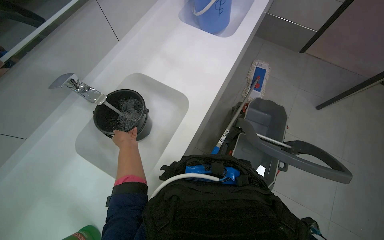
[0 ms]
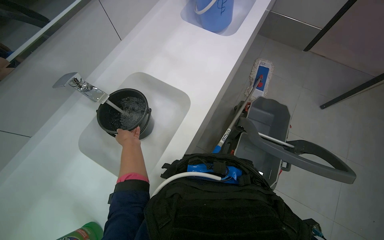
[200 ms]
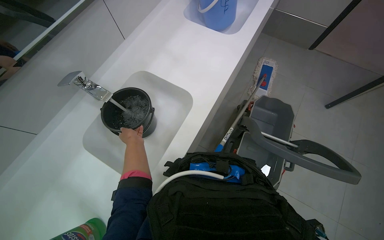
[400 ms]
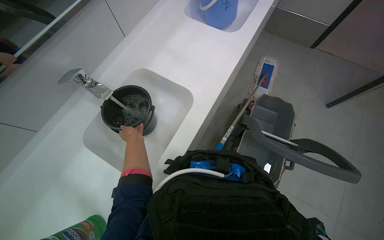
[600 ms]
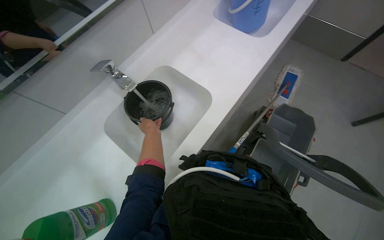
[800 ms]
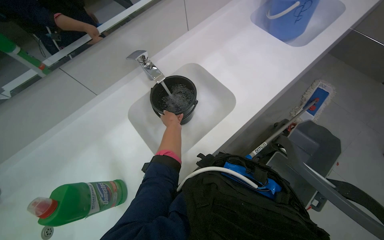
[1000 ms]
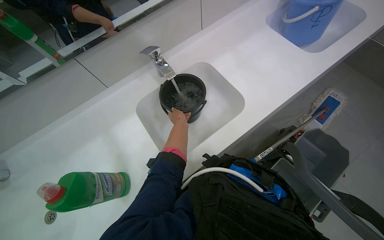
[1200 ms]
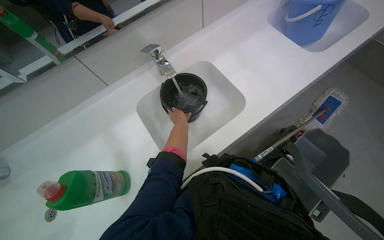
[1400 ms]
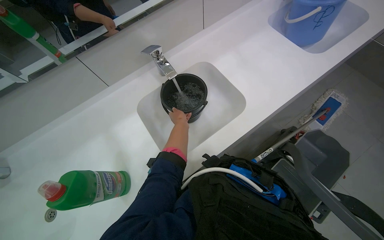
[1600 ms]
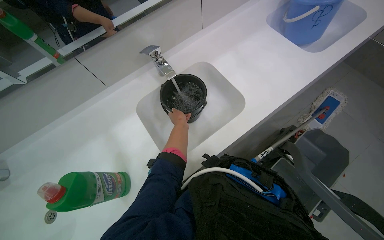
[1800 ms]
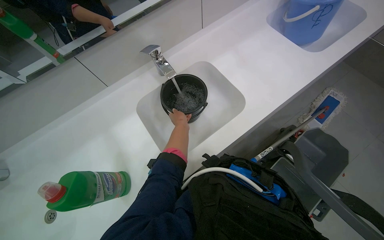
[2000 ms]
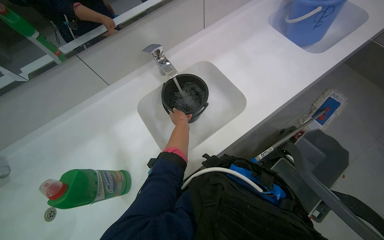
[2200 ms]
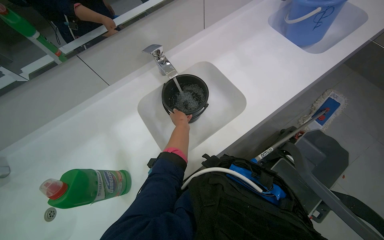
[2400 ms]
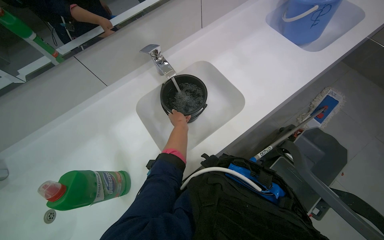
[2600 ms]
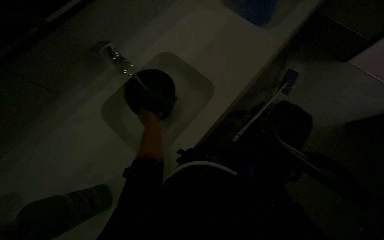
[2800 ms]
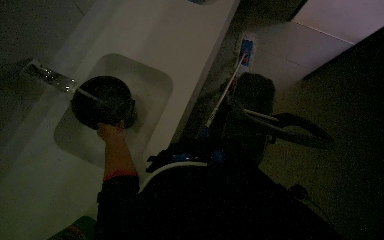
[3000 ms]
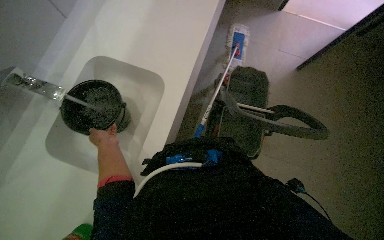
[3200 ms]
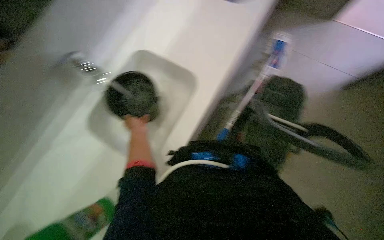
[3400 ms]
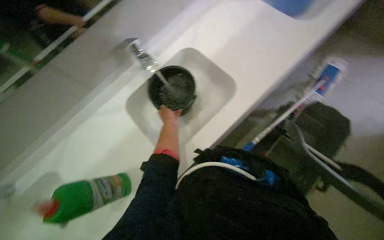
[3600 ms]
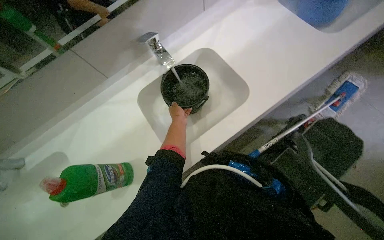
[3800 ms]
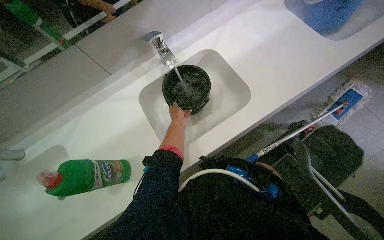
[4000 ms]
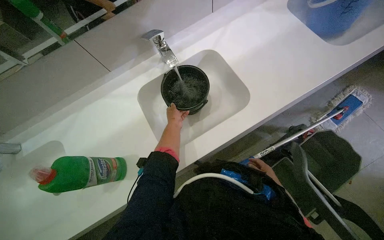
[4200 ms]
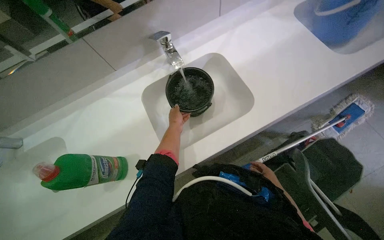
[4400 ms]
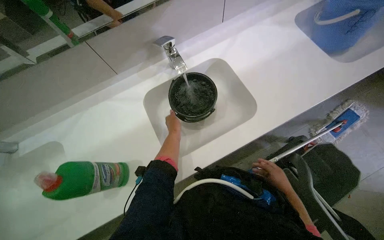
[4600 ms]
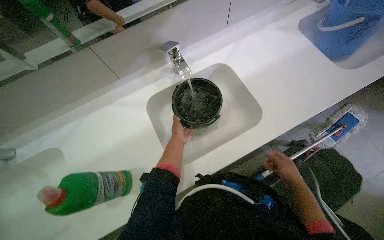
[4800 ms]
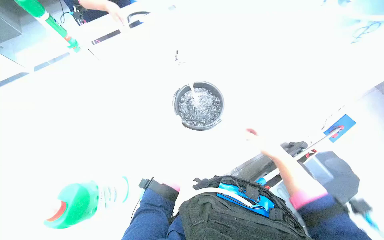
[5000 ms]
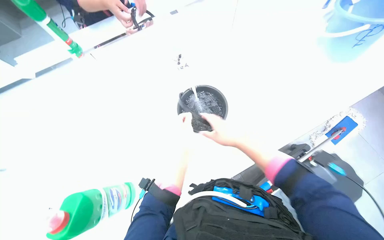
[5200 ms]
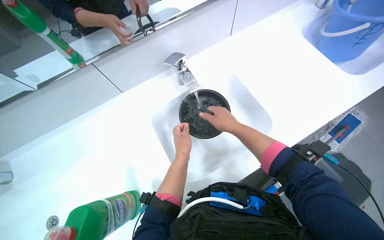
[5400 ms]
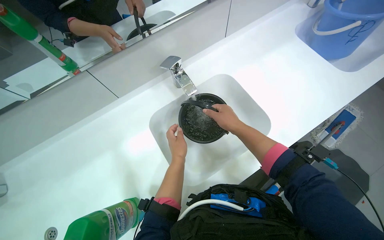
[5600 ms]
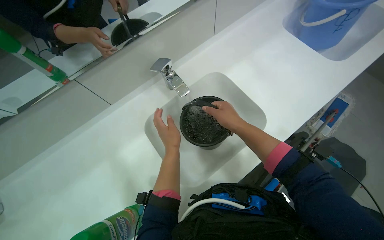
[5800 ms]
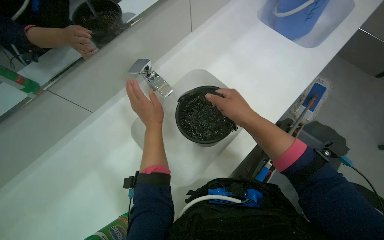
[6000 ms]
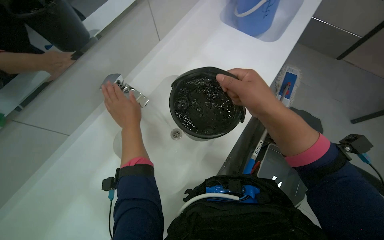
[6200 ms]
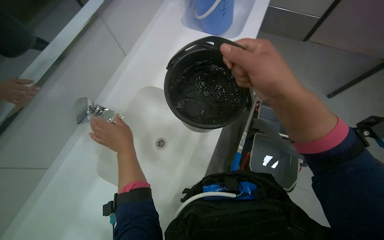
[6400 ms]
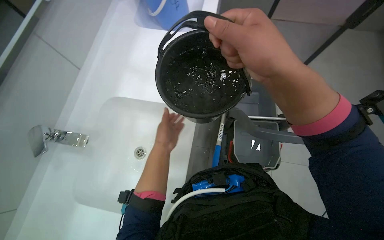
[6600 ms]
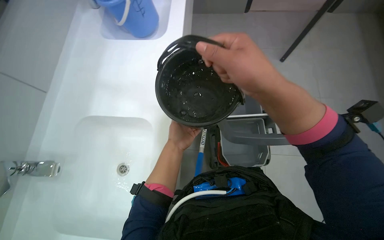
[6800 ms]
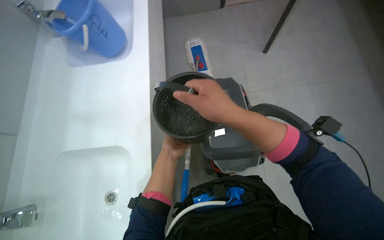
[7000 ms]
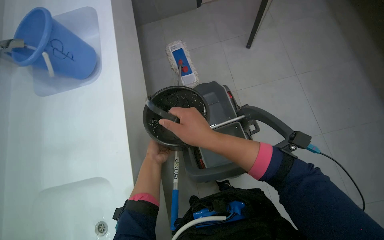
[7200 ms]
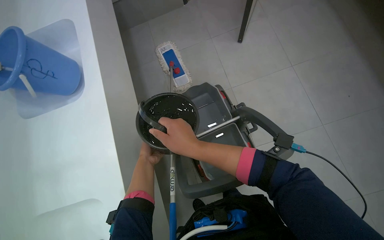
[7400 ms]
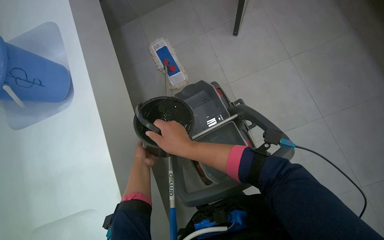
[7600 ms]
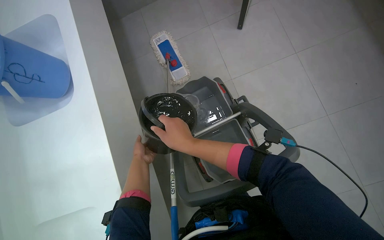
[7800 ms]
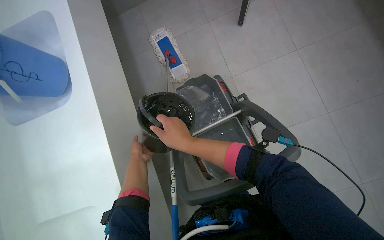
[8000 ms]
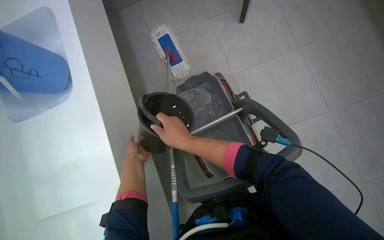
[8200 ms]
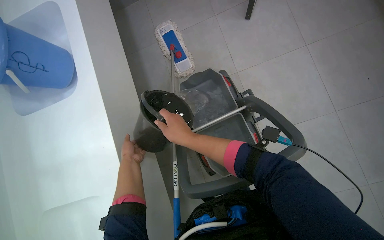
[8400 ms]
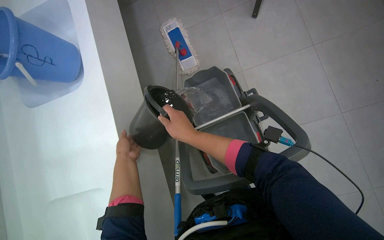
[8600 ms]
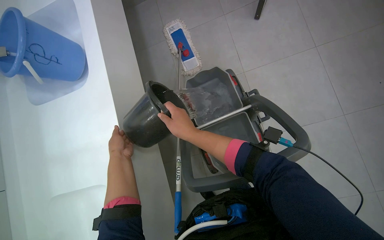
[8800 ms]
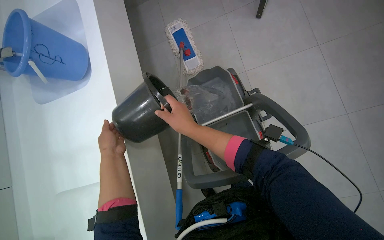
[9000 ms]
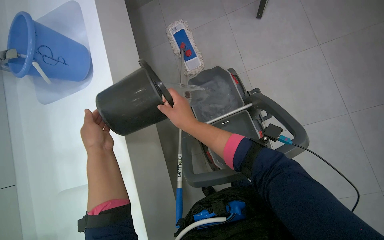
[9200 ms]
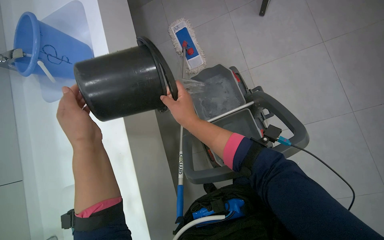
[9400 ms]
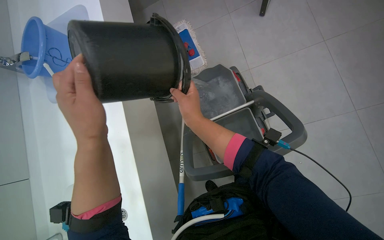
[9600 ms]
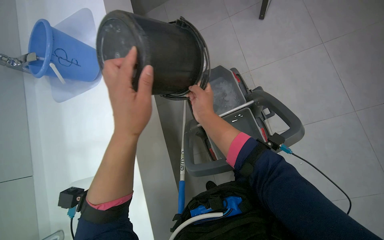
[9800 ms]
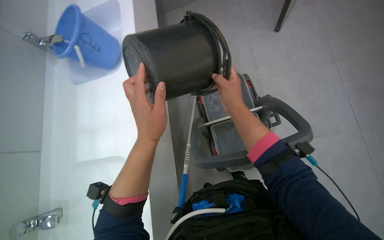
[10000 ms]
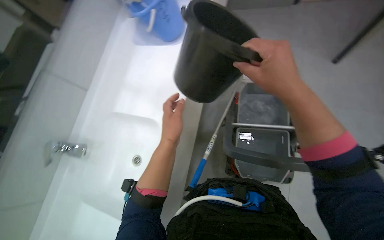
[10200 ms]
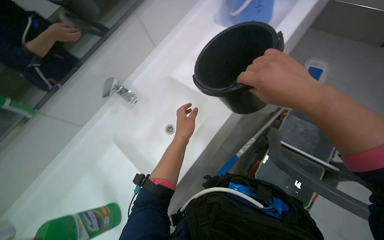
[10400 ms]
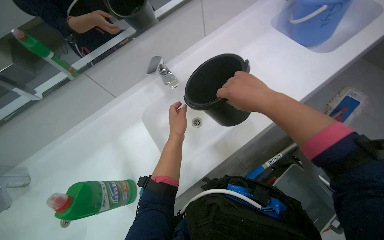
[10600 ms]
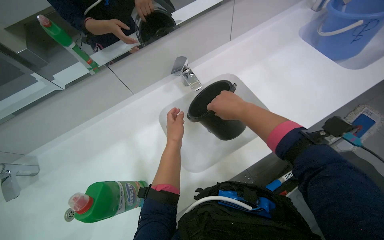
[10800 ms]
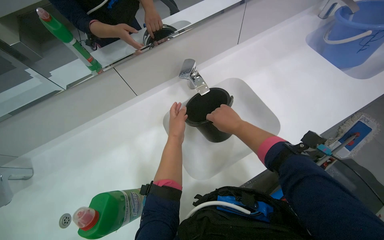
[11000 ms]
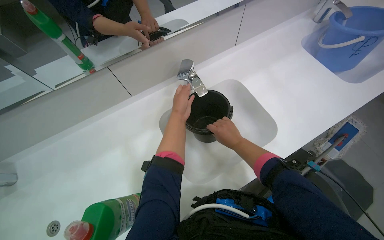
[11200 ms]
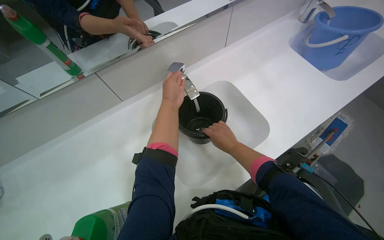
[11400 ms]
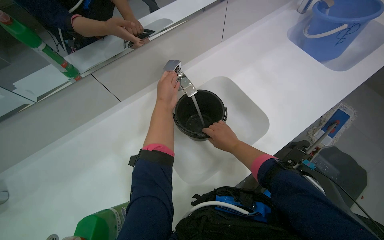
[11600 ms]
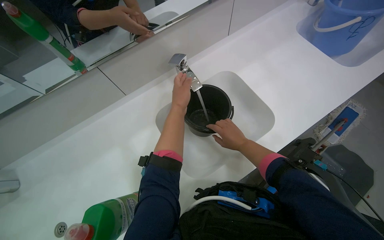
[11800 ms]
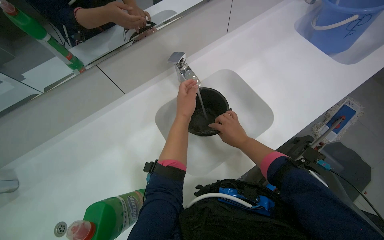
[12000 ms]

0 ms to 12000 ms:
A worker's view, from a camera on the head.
Job: preparing cleaning supplies.
The whole recording: Filling and organizing cleaning buckets. The worker fills buckets with water, adds cleaning solution, and attaches the mop head to the handle.
0 ms to 1600 ms: The head rotates about 25 degrees to the left.
1600 ms to 3000 ms: The left hand shifts approximately 15 cm to the left.
3000 ms to 4400 ms: The head rotates approximately 40 degrees to the left.
4400 ms to 6000 ms: The left hand heads nearer to the camera, covering roughly 15 cm, while the right hand travels up the picture, nearer to the camera and to the left by approximately 50 cm.
6000 ms to 7600 ms: The wearer's head swings roughly 65 degrees to the right.
7600 ms to 9000 ms: The left hand goes approximately 15 cm nearer to the camera.
9000 ms to 10400 ms: The wearer looks about 50 degrees further to the left.
10400 ms to 12000 ms: The right hand heads farther from the camera, covering about 25 cm, while the left hand heads up the picture, covering approximately 10 cm.

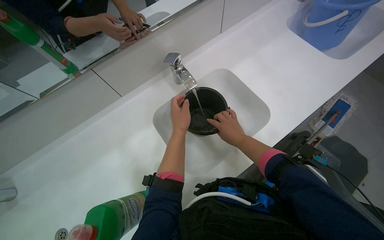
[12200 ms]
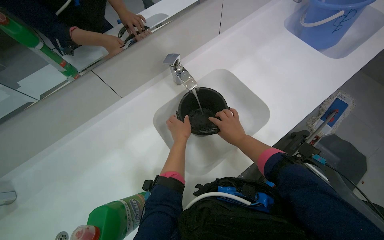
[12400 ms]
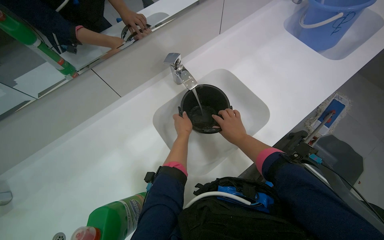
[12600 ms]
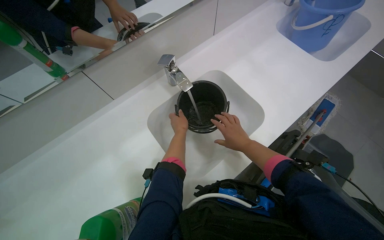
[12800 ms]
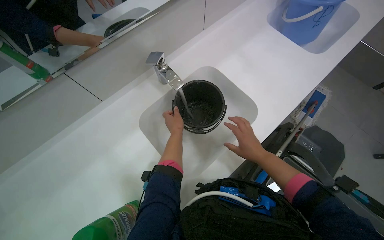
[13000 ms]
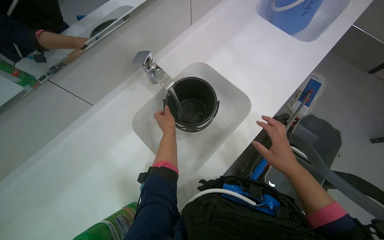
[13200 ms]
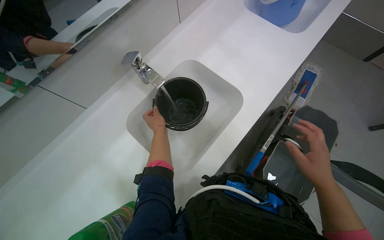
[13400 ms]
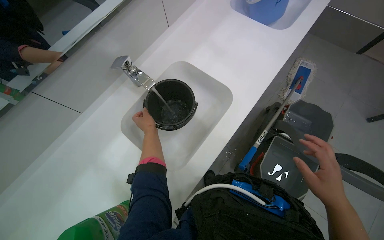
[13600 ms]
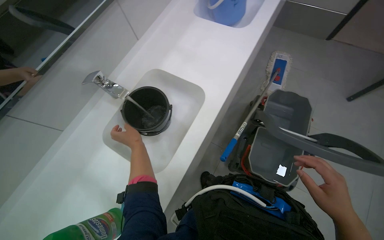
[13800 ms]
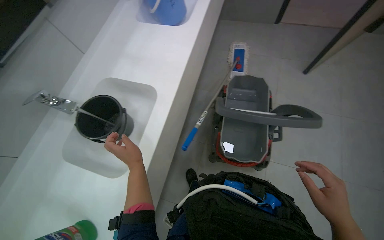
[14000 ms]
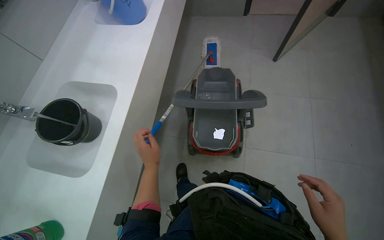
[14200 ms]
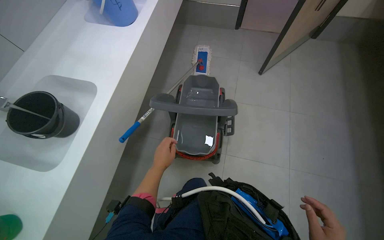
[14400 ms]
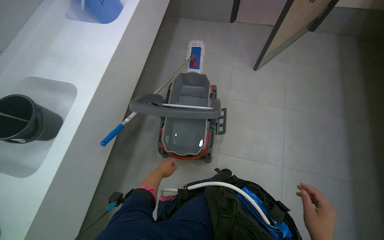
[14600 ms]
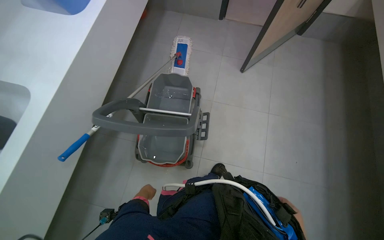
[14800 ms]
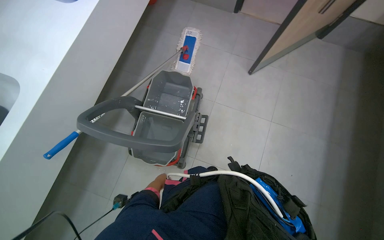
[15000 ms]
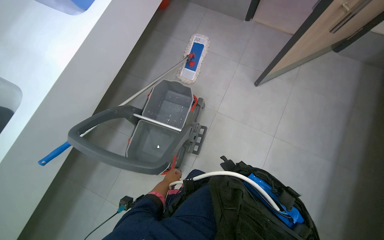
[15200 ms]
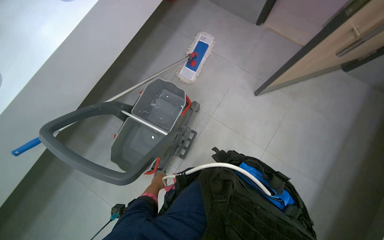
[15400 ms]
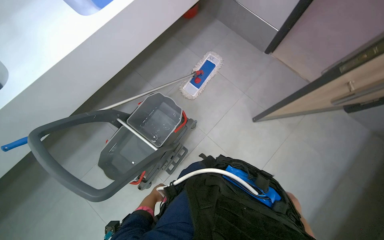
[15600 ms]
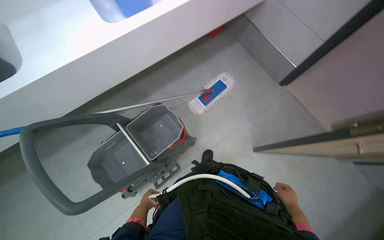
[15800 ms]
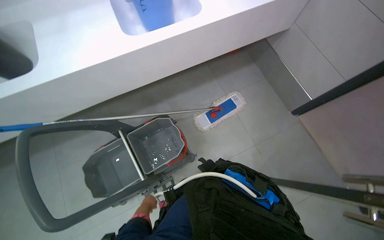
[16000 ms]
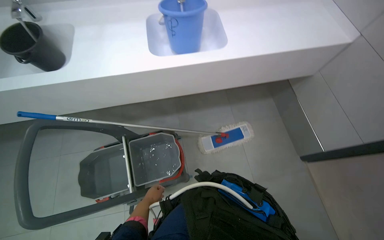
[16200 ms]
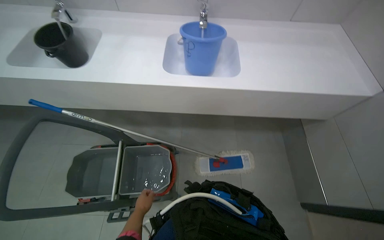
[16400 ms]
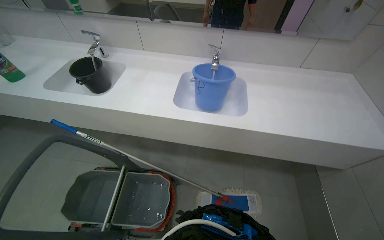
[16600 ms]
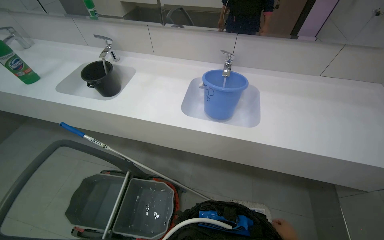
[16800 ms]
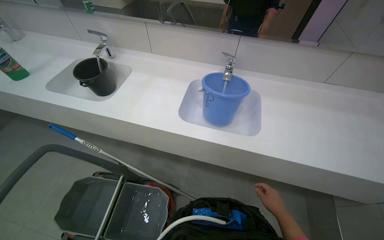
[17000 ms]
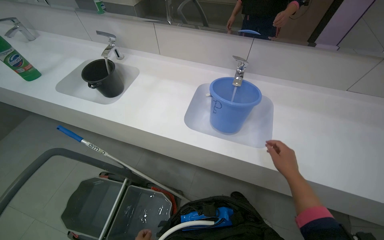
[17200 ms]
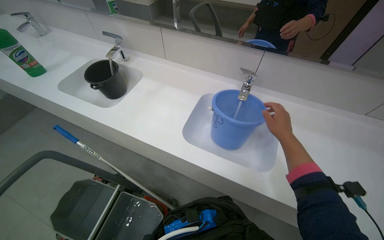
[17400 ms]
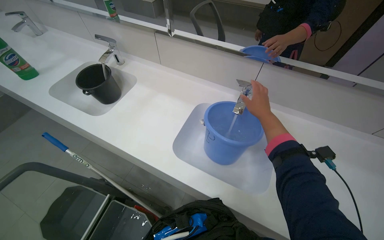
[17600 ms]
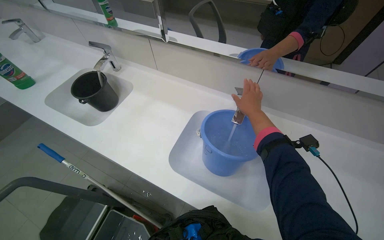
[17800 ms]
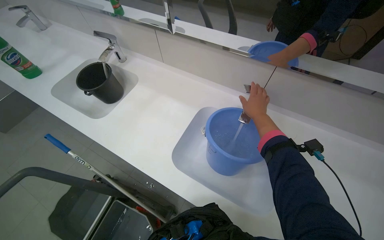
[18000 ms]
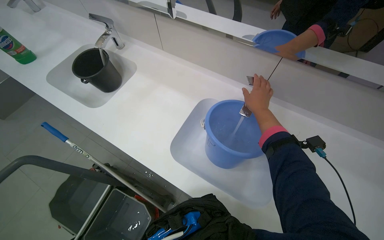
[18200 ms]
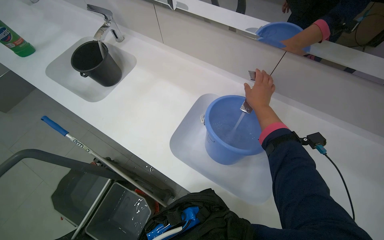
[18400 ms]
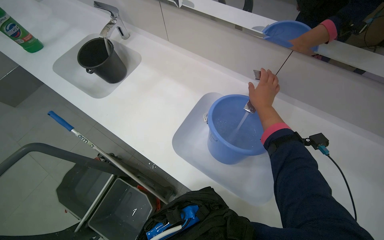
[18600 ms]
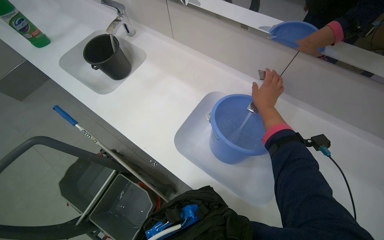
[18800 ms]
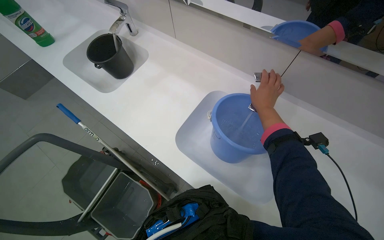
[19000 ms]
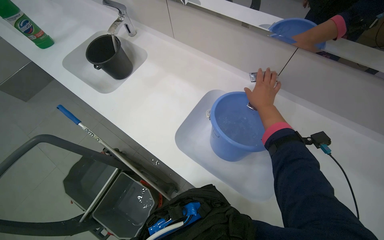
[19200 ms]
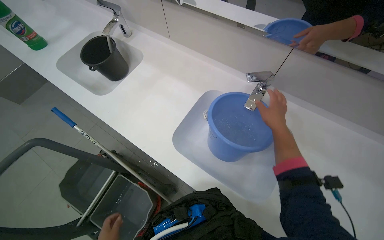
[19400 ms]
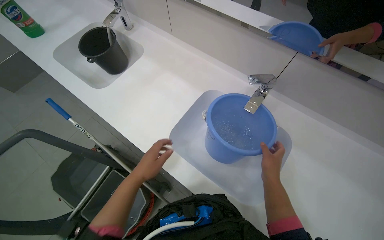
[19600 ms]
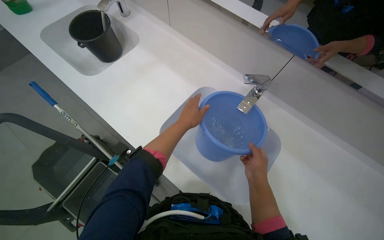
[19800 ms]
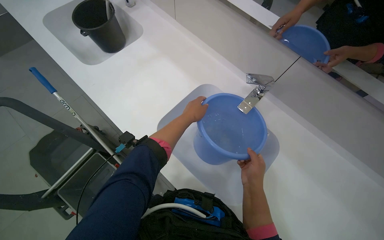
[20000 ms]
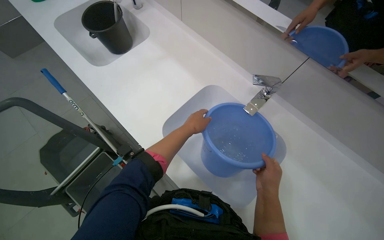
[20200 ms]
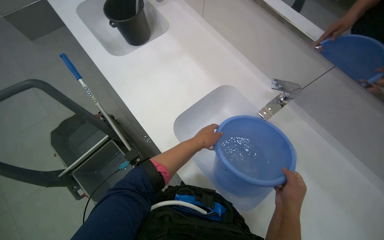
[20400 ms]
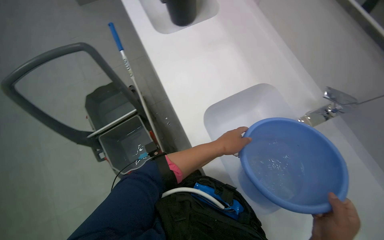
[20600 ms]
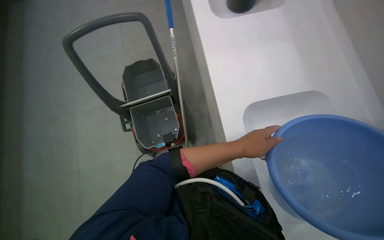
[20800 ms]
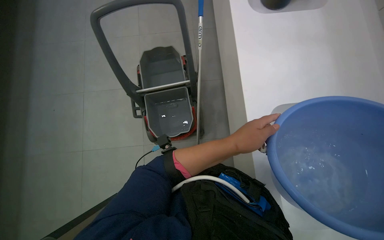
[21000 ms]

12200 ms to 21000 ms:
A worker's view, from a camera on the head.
Job: preparing cleaning supplies.
The whole recording: Filling and organizing cleaning buckets. The worker fills buckets with water, adds cleaning solution, and attaches the mop head to the handle.
12200 ms to 13600 ms: The right hand travels nearer to the camera, to the right and down the picture by approximately 40 cm. Meanwhile the left hand heads farther from the camera, covering some 10 cm.
13600 ms to 15200 ms: The camera is carried roughly 90 cm.
15200 ms to 16600 ms: The head travels some 60 cm. The wearer's head swings some 75 degrees to the left. The wearer looks about 25 degrees further upward.
16600 ms to 18000 ms: The wearer moves about 50 cm. The head rotates some 20 degrees to the left.
18000 ms to 19600 ms: The right hand travels down the picture by some 20 cm.
19600 ms to 21000 ms: The head rotates some 55 degrees to the left.
